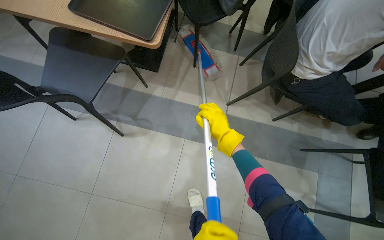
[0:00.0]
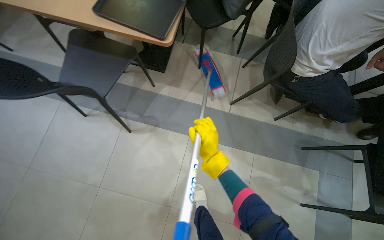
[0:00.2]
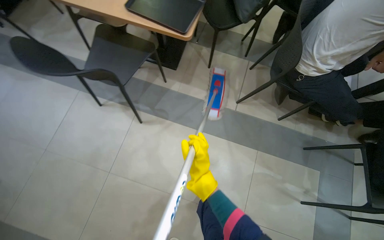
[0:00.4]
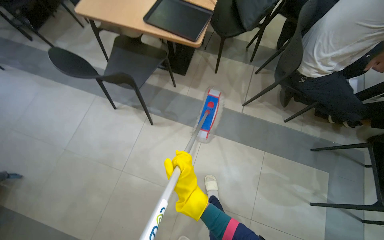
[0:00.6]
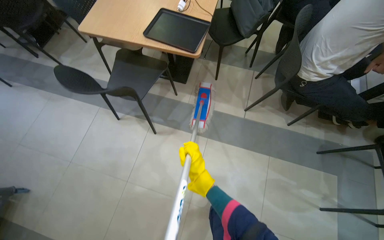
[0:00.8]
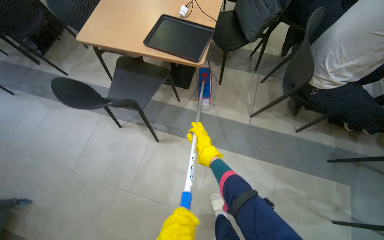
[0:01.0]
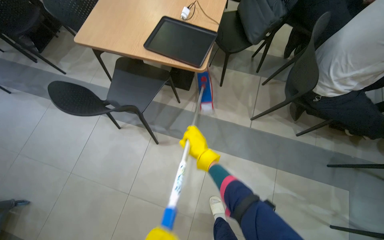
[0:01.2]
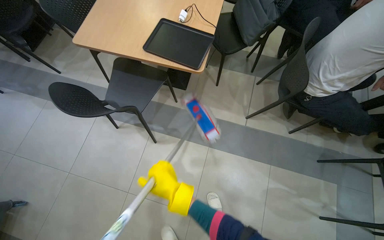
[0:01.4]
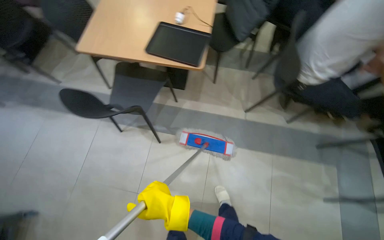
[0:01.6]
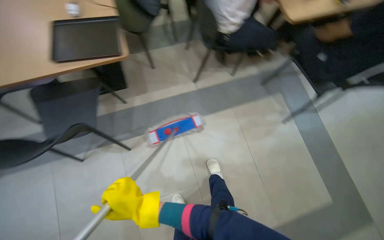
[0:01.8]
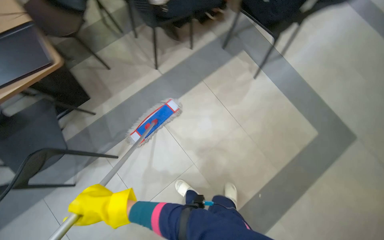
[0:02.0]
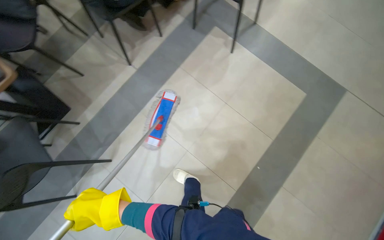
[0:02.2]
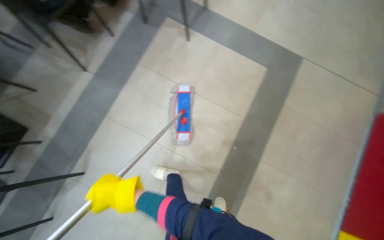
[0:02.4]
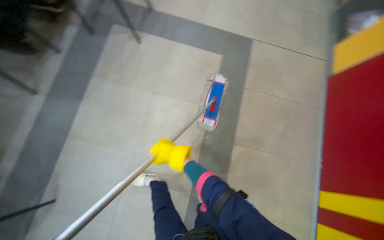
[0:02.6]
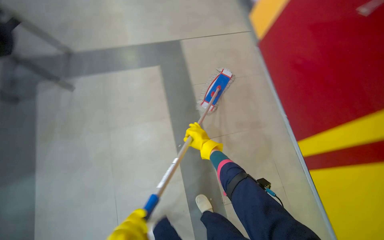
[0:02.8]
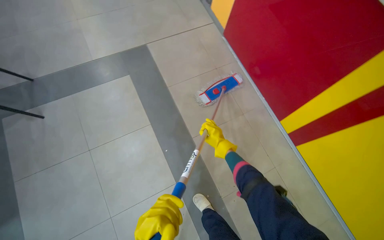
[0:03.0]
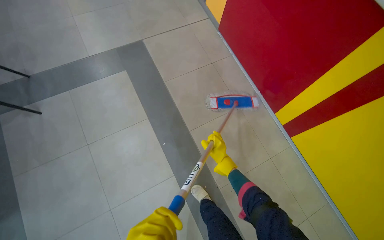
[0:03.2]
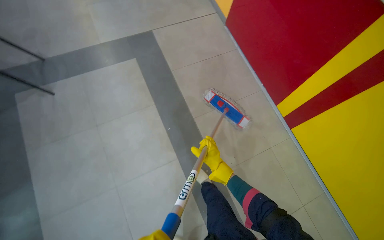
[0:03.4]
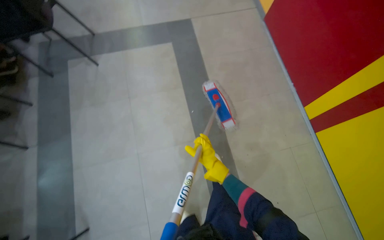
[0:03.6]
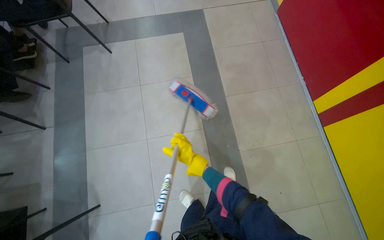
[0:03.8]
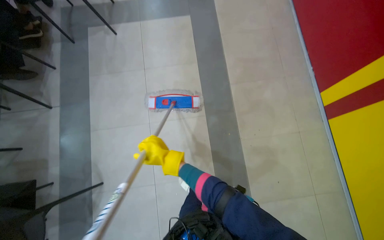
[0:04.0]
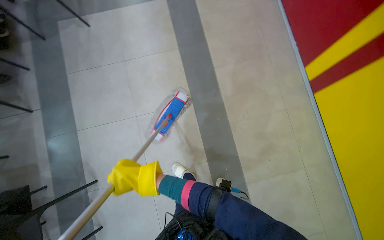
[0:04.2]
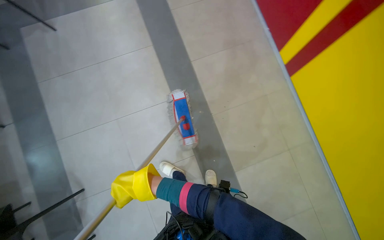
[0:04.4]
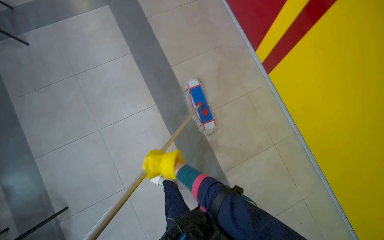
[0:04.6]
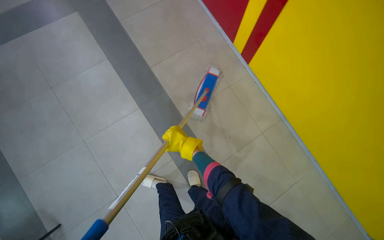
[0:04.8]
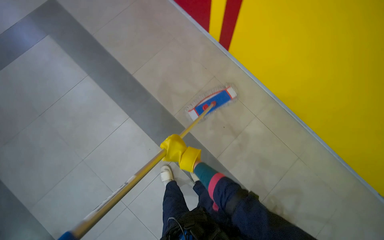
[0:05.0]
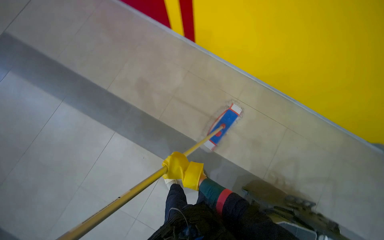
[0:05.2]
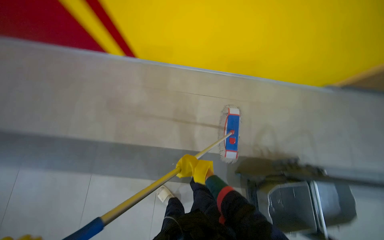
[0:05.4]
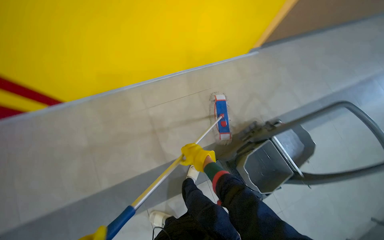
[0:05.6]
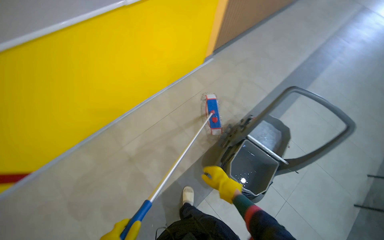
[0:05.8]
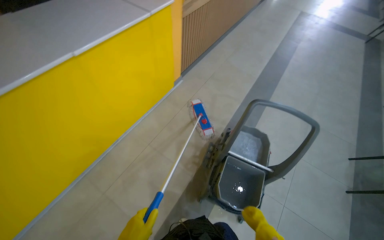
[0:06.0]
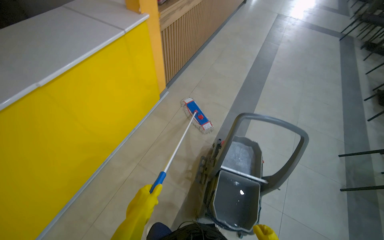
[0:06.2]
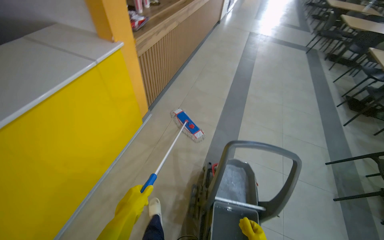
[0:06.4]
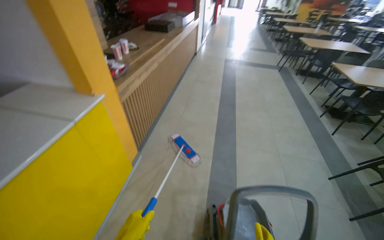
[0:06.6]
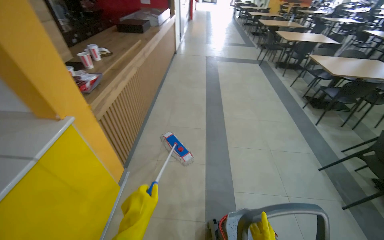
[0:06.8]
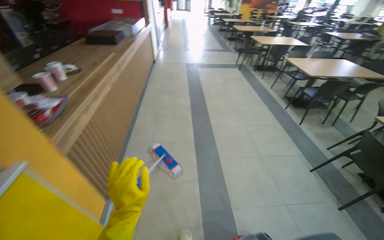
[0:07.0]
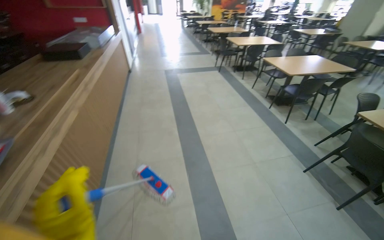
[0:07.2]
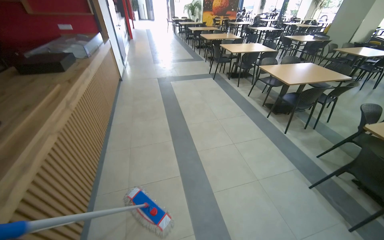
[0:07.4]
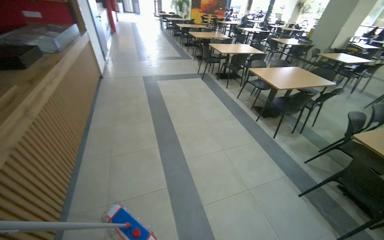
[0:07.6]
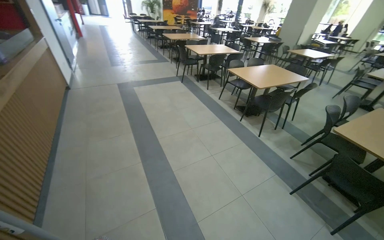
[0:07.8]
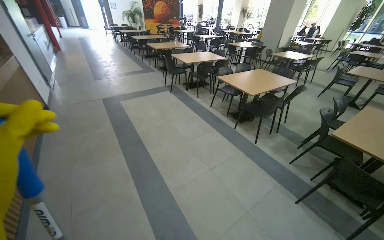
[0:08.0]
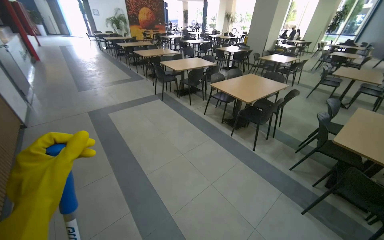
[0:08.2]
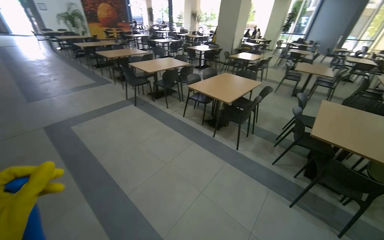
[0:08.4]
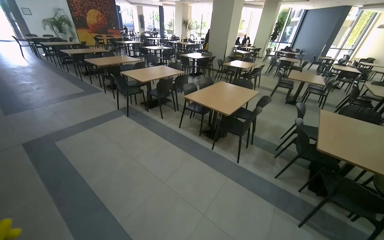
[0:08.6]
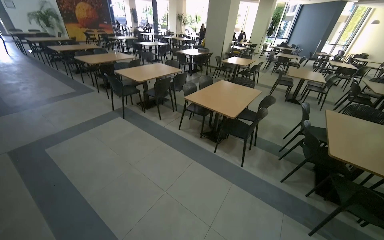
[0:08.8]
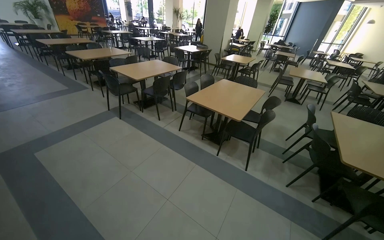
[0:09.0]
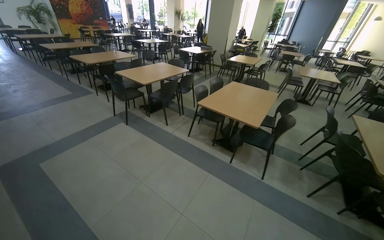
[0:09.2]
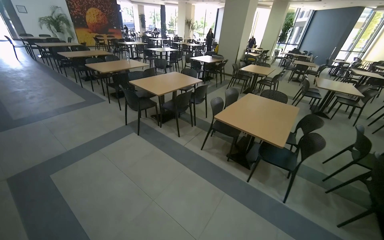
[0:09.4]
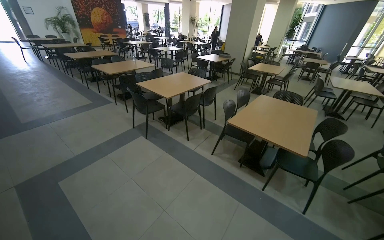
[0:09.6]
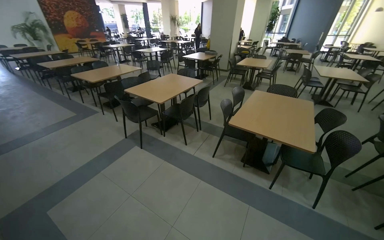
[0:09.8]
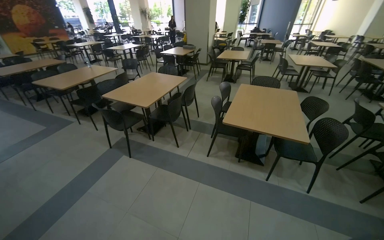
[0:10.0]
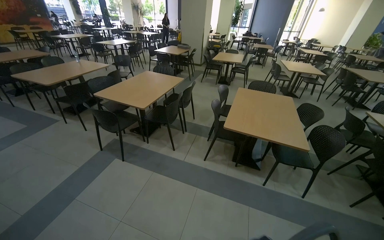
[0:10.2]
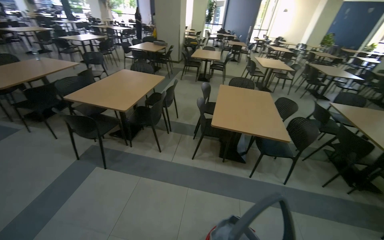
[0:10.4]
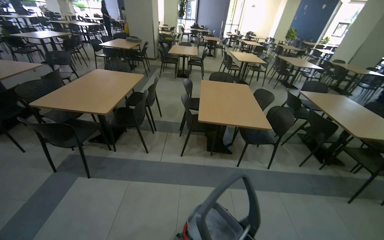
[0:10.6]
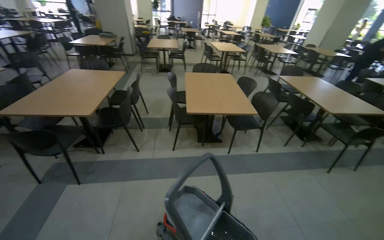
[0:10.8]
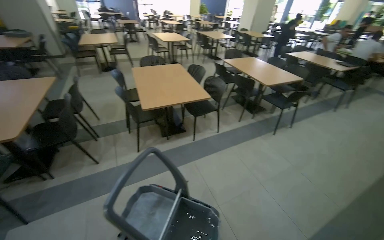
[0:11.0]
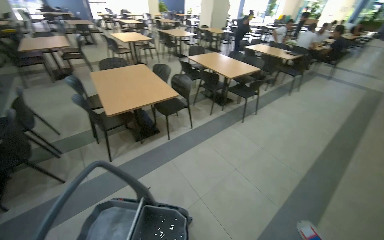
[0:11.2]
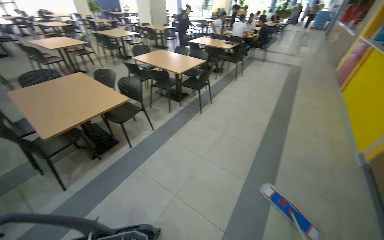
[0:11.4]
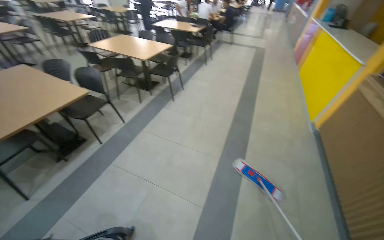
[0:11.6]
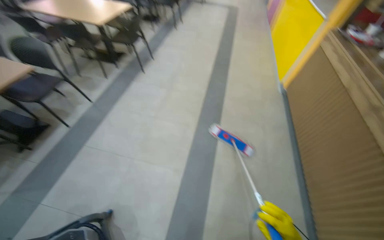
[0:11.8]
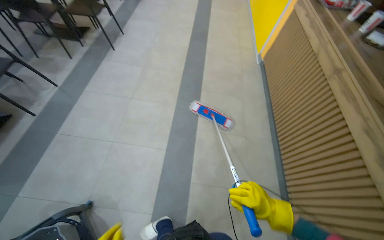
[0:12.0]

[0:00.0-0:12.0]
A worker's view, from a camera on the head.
Job: mopping floor.
The whole recording: Mopping cafeteria floor. The worker mops the floor in the cafeteria area, moving around tables and wringing the mop.
0:00.0 to 0:01.6: The right hand moves up and down the picture over some 20 cm, changing direction 2 times.
0:01.6 to 0:03.0: The camera travels roughly 70 cm. The head rotates approximately 115 degrees to the right. The wearer looks some 15 degrees further downward.
0:03.0 to 0:04.4: The camera travels roughly 50 cm.
0:04.4 to 0:06.0: The head travels approximately 80 cm. The head rotates about 125 degrees to the right.
0:06.0 to 0:07.6: The camera travels some 1.5 m. The head rotates about 55 degrees to the right. The camera pitches upward, by roughly 15 degrees.
0:07.6 to 0:09.0: The wearer moves some 1 m. The head turns to the right by about 35 degrees.
0:09.0 to 0:10.4: The wearer moves some 1 m. The head turns to the right by some 25 degrees.
0:10.4 to 0:12.0: The camera is carried roughly 50 cm. The head turns to the right by some 95 degrees. The view tips downward by roughly 30 degrees.

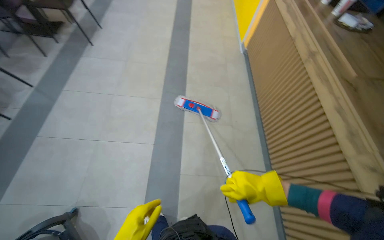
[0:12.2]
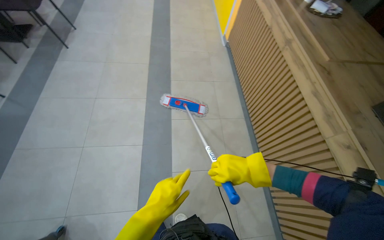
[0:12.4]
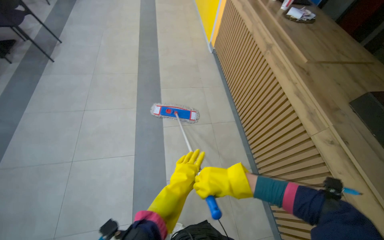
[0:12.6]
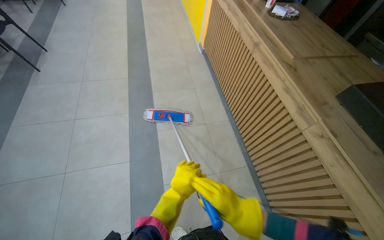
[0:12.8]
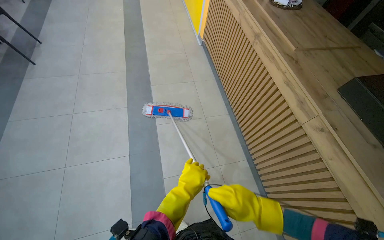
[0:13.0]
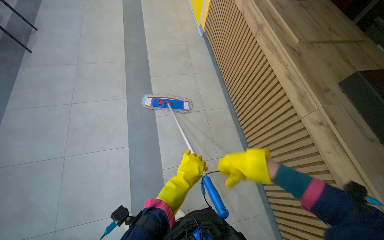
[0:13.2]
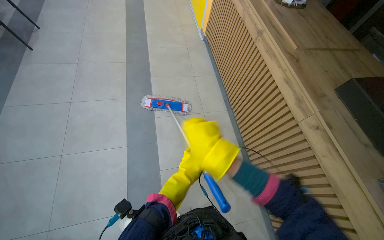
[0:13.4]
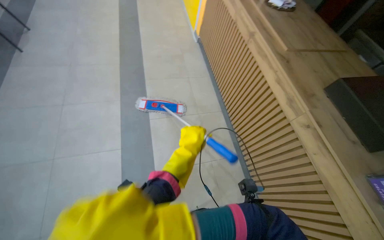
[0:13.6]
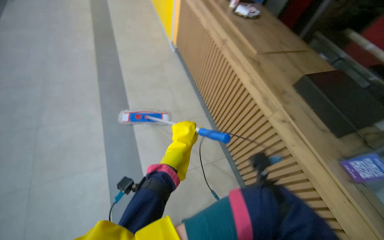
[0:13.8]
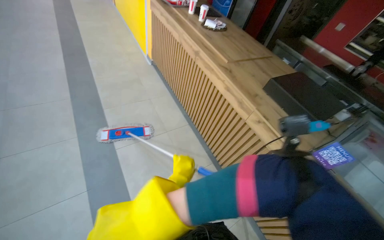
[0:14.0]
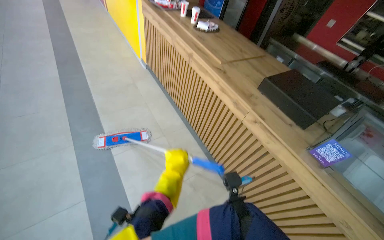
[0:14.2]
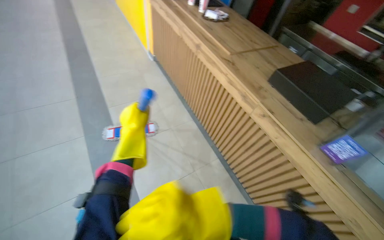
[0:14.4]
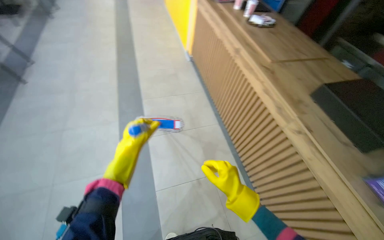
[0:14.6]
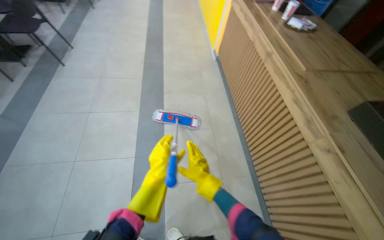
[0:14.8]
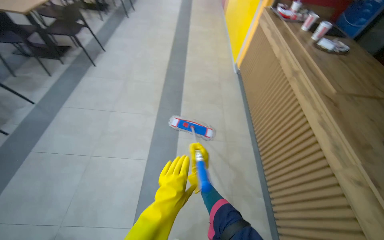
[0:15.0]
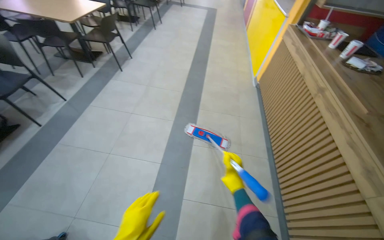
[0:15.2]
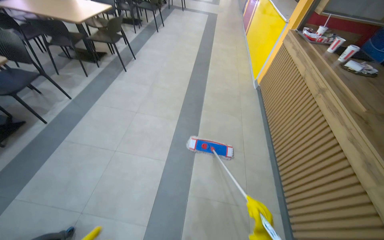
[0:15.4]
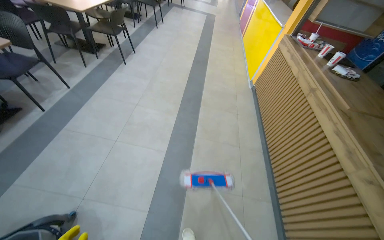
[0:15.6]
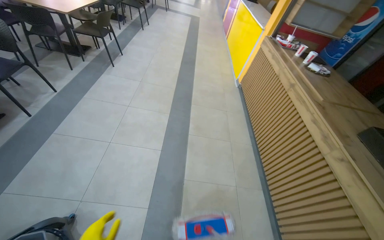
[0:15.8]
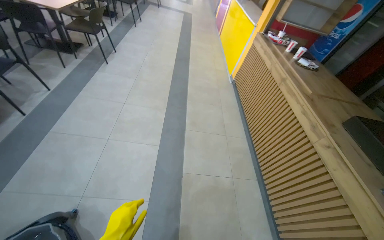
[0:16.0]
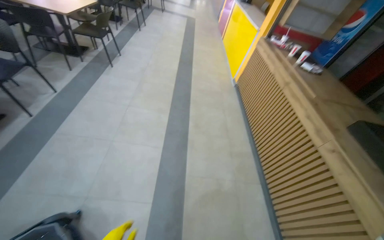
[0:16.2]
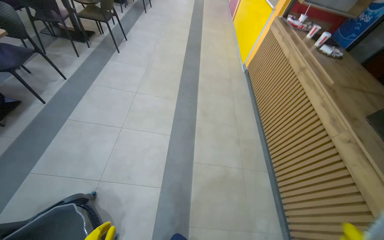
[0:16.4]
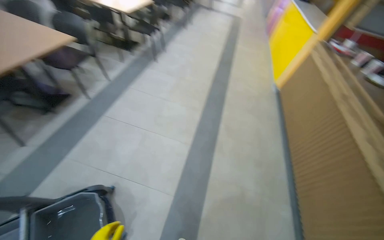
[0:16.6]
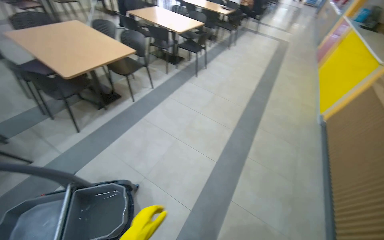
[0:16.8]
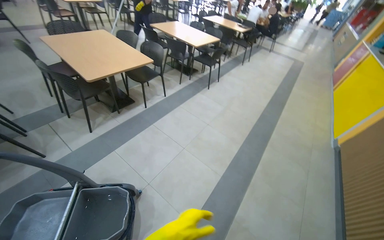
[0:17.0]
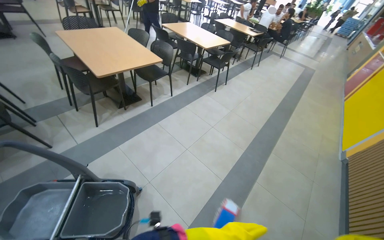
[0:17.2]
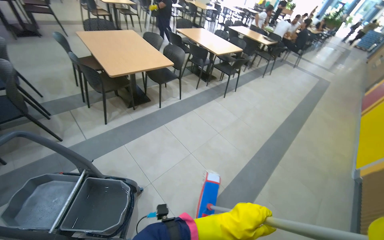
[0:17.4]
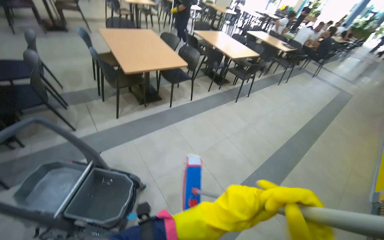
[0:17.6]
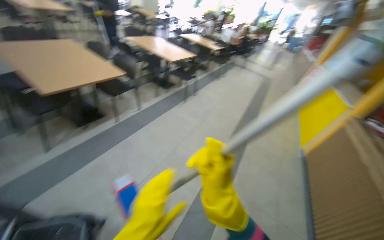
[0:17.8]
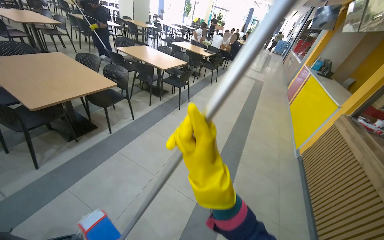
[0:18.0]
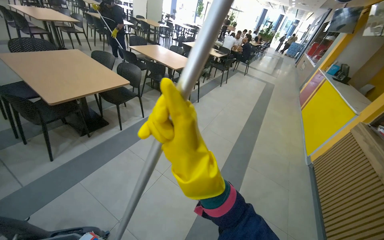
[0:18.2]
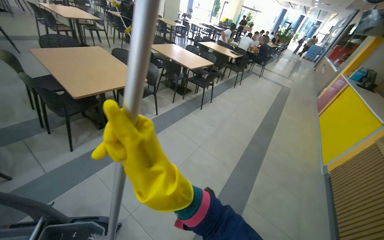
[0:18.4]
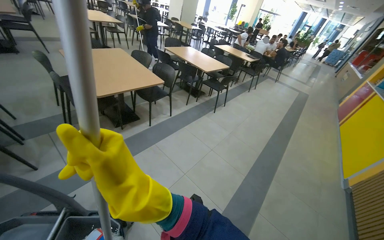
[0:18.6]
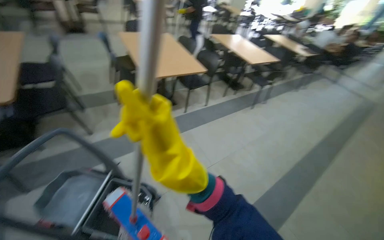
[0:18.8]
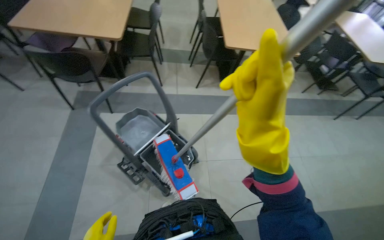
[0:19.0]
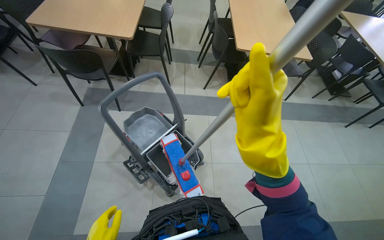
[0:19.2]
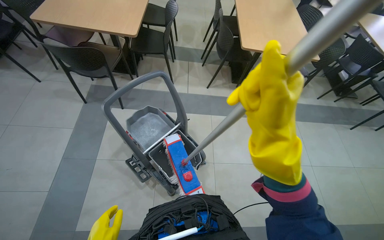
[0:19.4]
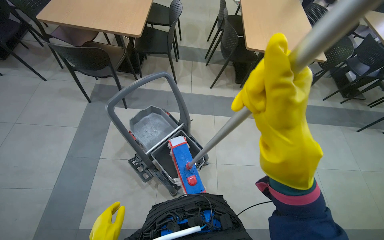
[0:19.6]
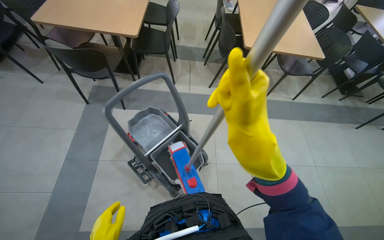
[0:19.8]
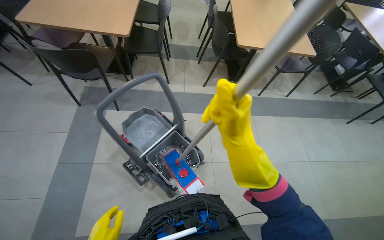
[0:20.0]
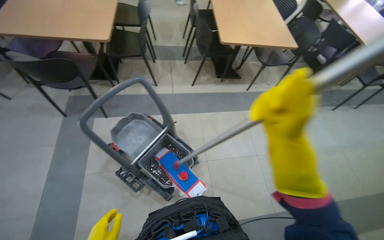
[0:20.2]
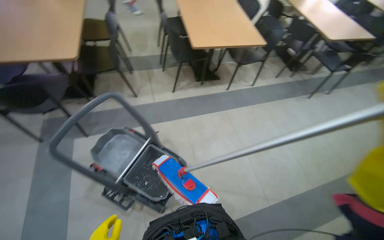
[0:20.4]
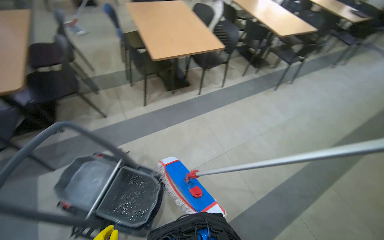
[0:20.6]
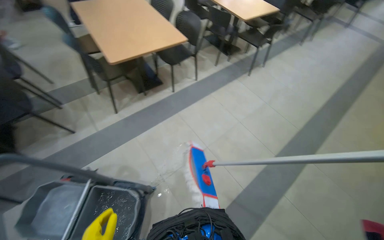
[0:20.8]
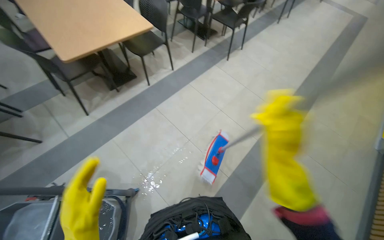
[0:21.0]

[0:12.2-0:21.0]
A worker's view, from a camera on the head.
Job: mopping floor.
The whole recording: Mopping cafeteria floor. The worker mops the floor in the cafeteria area, moving around tables and wringing the mop.
0:13.6 to 0:15.2: The head rotates about 20 degrees to the left.
0:15.2 to 0:16.6: The camera is carried some 50 cm.
0:16.6 to 0:18.0: The wearer looks some 15 degrees further upward.
0:18.0 to 0:19.6: The wearer's head swings about 65 degrees to the left. The view tips downward by some 15 degrees.
0:19.6 to 0:21.0: The head travels about 50 cm. The wearer's head swings about 50 degrees to the right.
